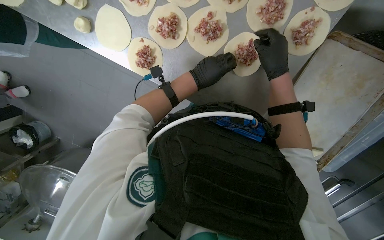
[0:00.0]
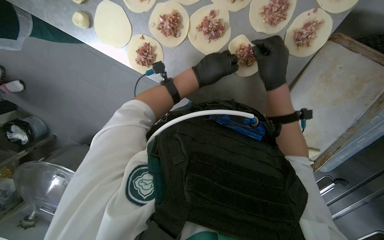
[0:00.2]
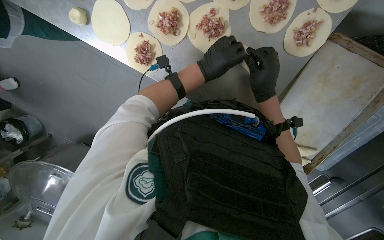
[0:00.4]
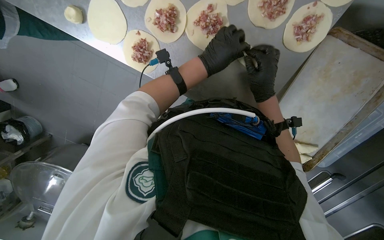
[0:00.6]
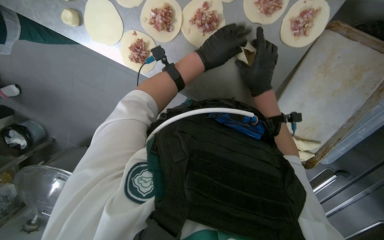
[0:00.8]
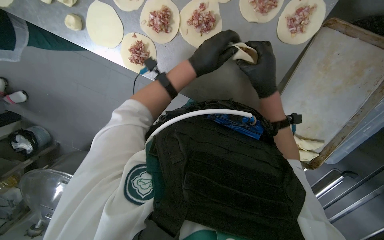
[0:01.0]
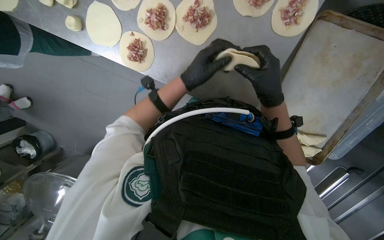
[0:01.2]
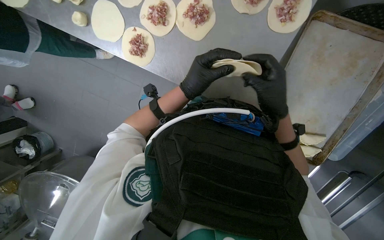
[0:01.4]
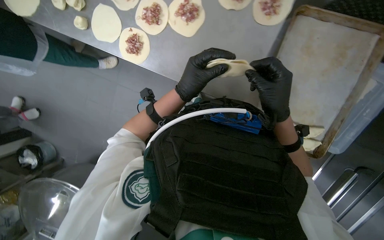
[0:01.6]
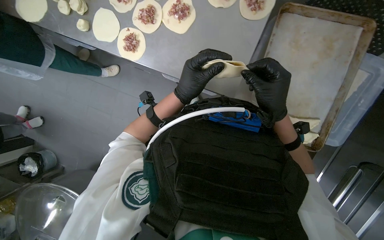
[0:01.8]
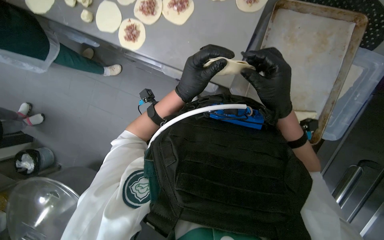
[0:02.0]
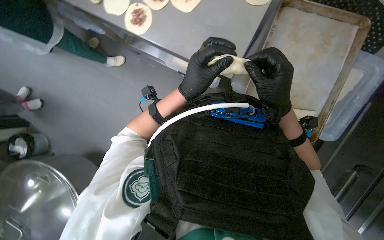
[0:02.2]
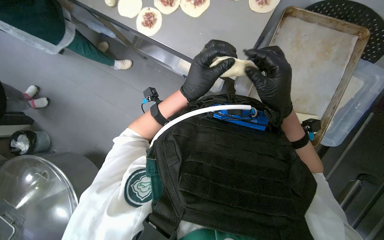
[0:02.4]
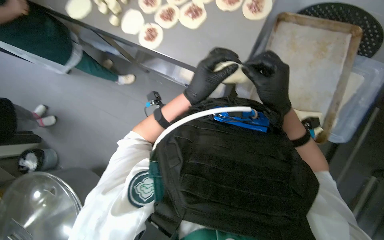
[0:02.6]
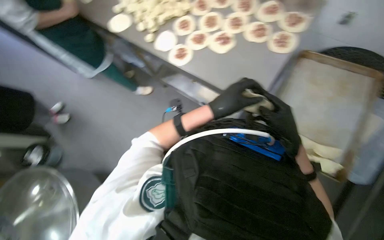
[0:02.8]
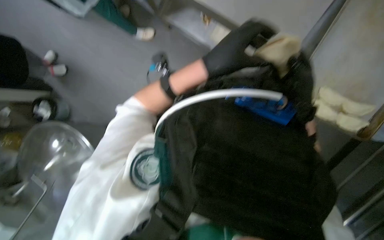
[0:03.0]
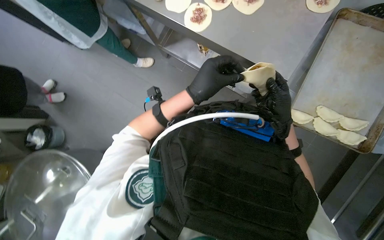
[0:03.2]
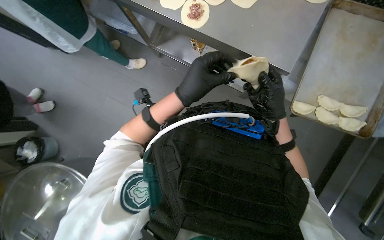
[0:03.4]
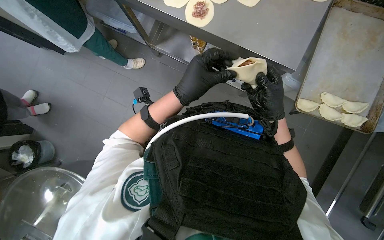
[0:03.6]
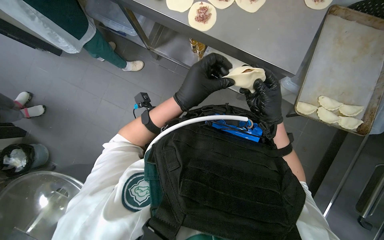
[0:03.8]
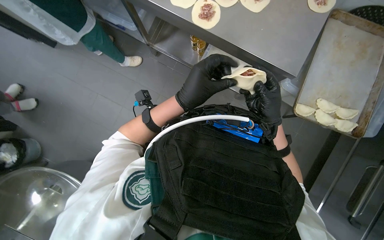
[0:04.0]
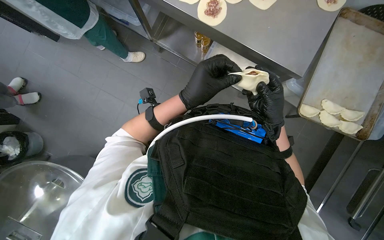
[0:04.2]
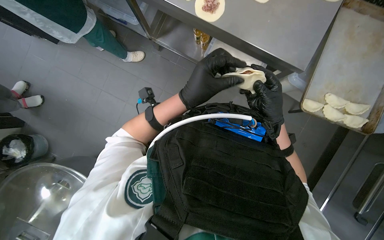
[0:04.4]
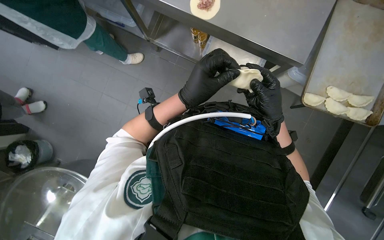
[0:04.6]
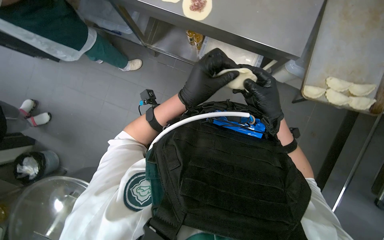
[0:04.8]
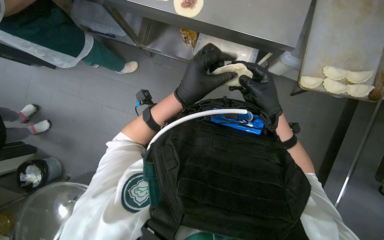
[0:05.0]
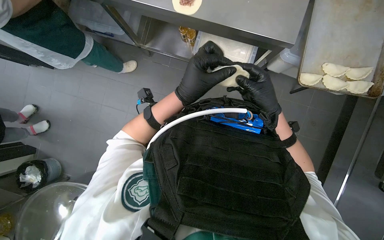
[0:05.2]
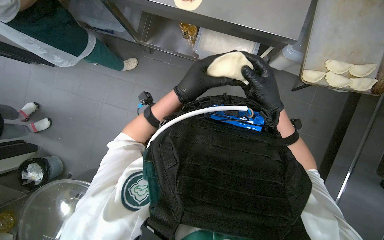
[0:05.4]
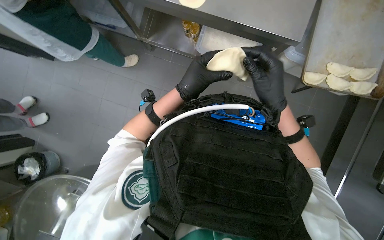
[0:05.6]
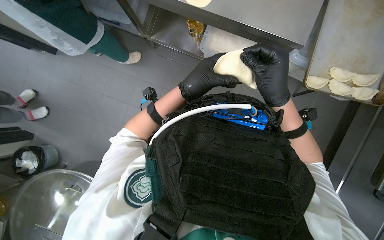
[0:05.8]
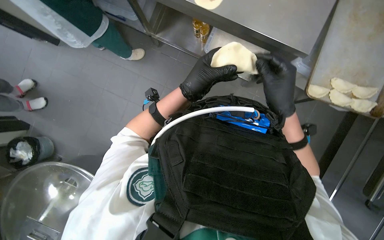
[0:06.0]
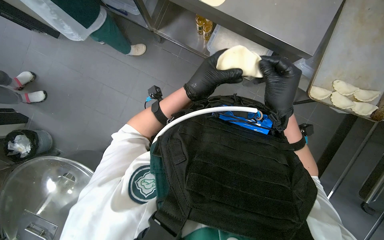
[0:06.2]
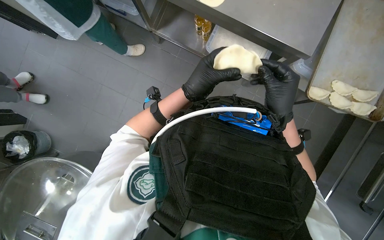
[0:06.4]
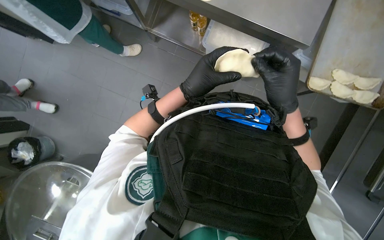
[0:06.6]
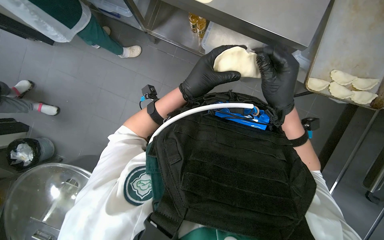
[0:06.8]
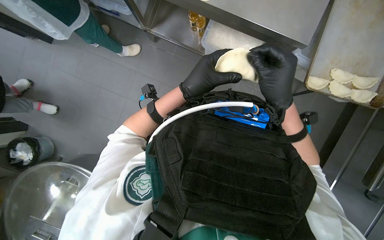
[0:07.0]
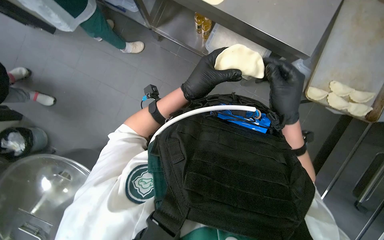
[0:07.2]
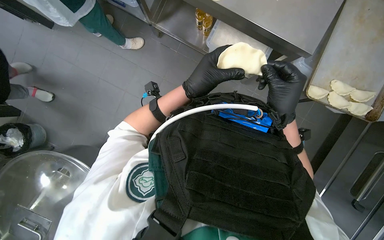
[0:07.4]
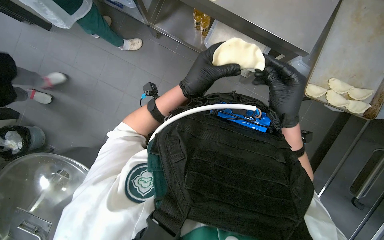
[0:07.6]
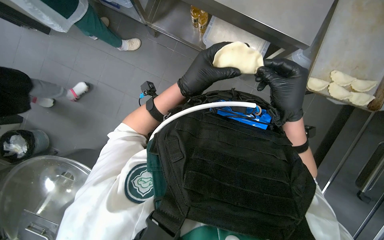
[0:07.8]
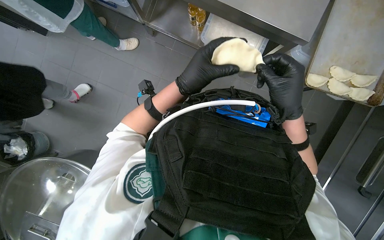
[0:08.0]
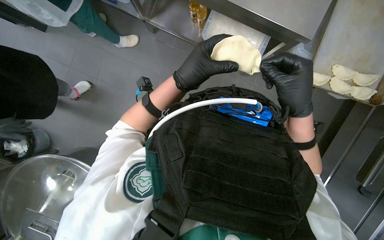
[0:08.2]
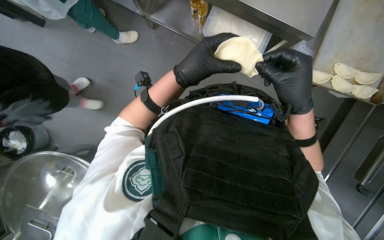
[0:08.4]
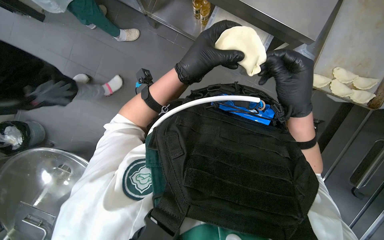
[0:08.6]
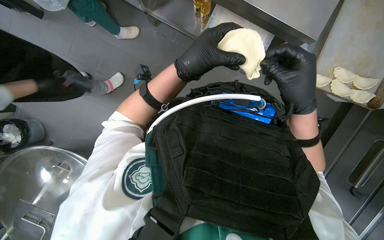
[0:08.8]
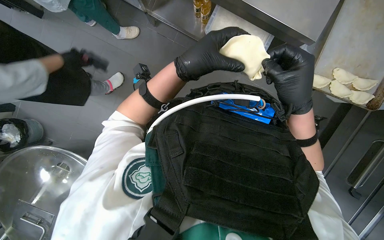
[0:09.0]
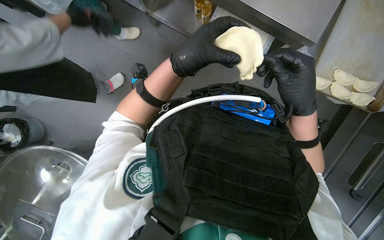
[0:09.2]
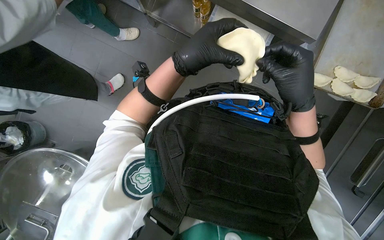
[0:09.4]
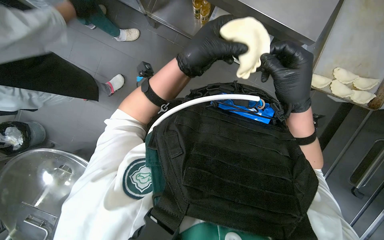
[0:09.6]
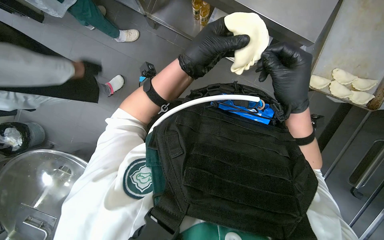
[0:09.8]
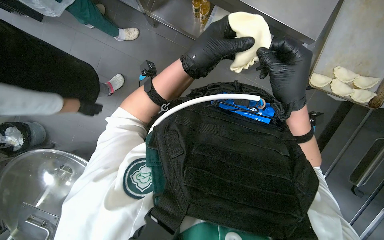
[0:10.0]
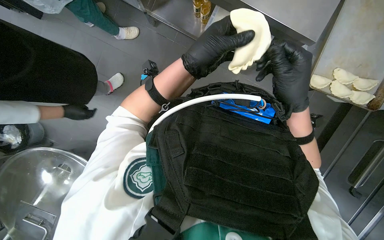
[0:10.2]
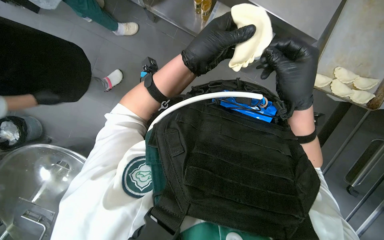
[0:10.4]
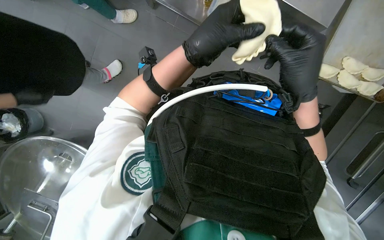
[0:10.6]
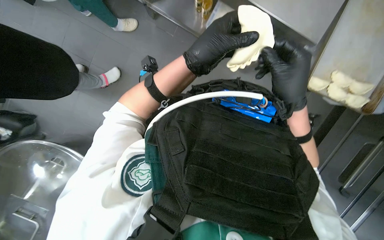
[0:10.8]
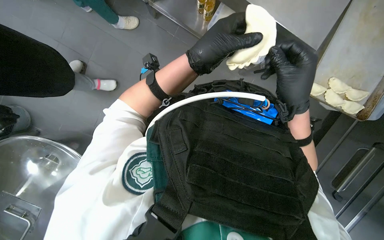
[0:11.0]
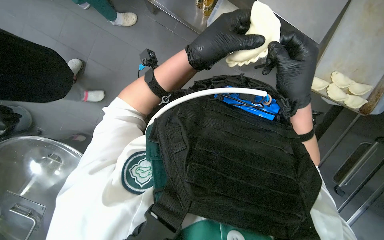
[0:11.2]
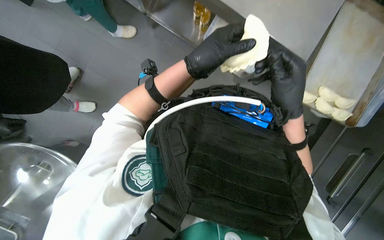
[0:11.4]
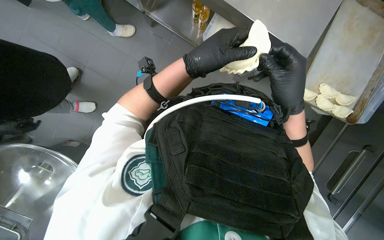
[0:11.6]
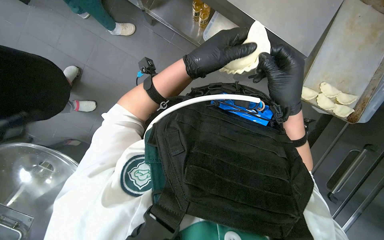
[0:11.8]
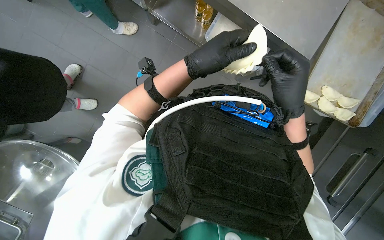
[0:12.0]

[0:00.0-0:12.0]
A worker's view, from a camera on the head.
Job: preparing food.
The whole recording: Preparing meat-filled dough. The worker fills dough circles with meat and crimps the edges to form pastries, then places them on a baking tray.
0:00.0 to 0:01.6: The right hand travels down the picture by approximately 30 cm. The left hand heads down the picture and nearer to the camera, covering about 20 cm.
0:01.6 to 0:03.0: The camera pitches upward, by about 20 degrees. The left hand is displaced nearer to the camera by roughly 10 cm.
0:03.0 to 0:04.4: The camera is carried some 50 cm.
0:04.4 to 0:06.0: The hands are busy where they are.
0:06.0 to 0:12.0: The hands are busy where they are.

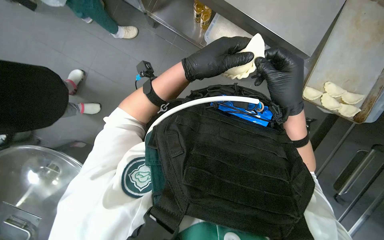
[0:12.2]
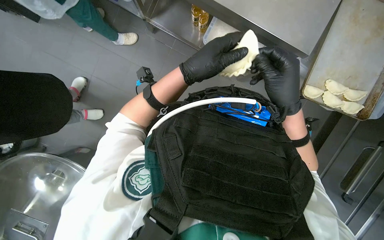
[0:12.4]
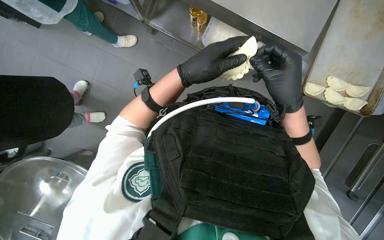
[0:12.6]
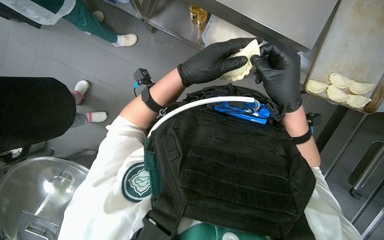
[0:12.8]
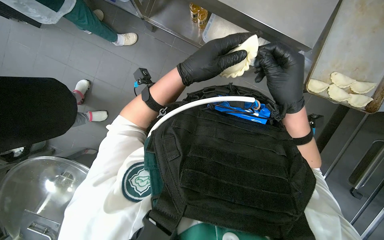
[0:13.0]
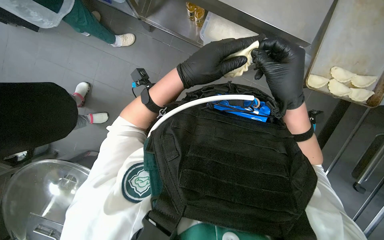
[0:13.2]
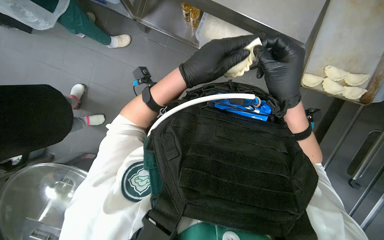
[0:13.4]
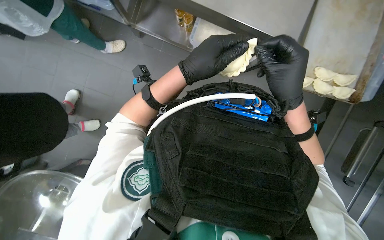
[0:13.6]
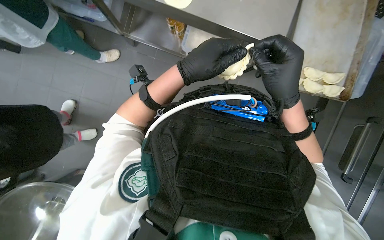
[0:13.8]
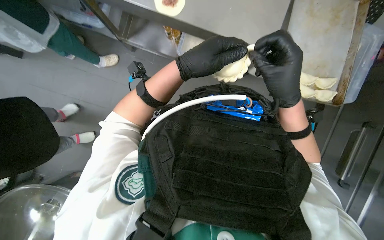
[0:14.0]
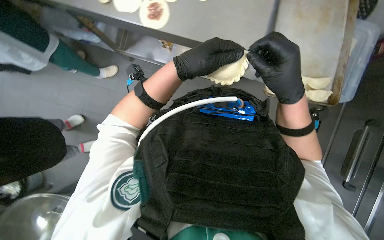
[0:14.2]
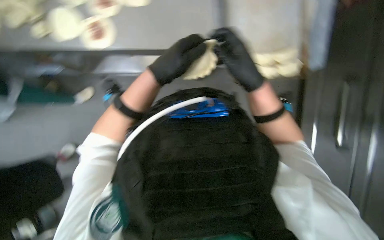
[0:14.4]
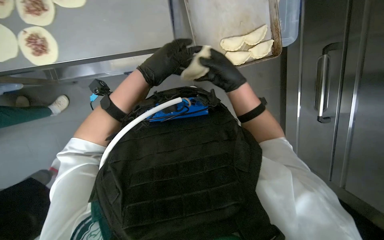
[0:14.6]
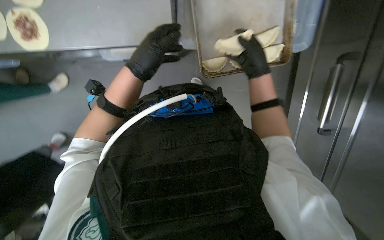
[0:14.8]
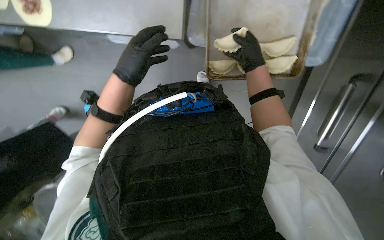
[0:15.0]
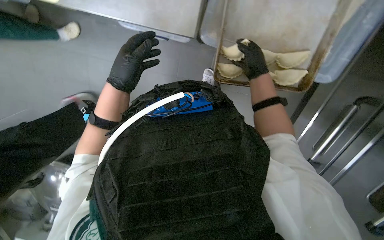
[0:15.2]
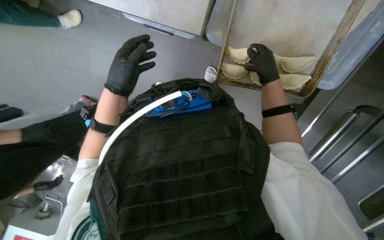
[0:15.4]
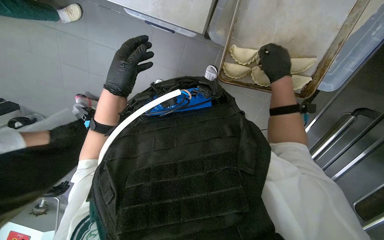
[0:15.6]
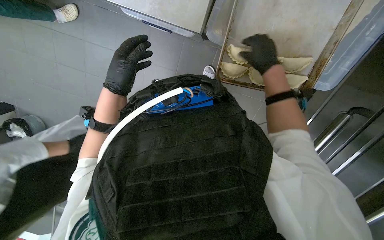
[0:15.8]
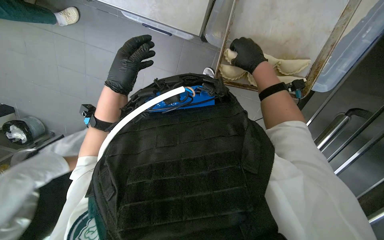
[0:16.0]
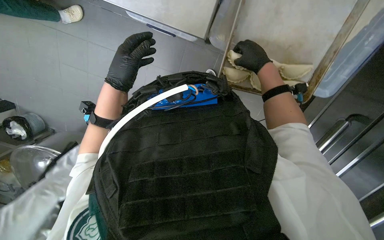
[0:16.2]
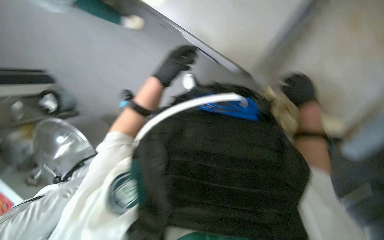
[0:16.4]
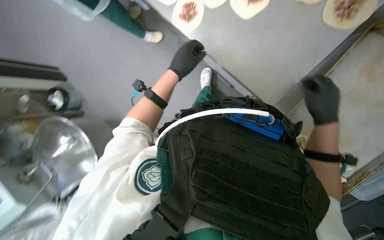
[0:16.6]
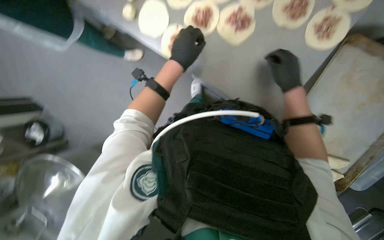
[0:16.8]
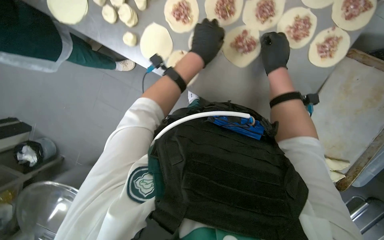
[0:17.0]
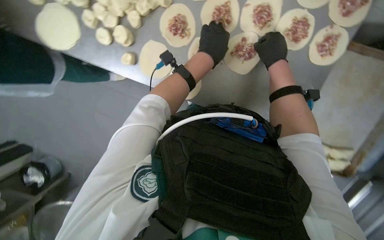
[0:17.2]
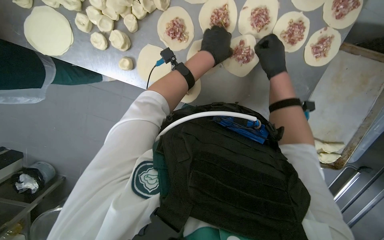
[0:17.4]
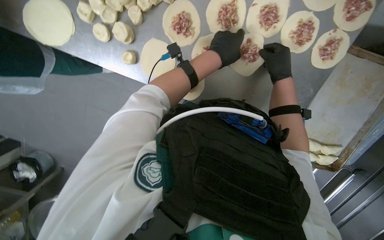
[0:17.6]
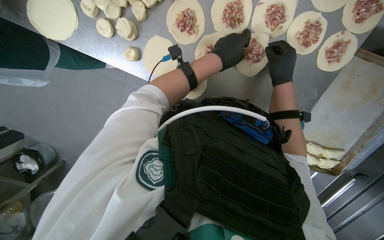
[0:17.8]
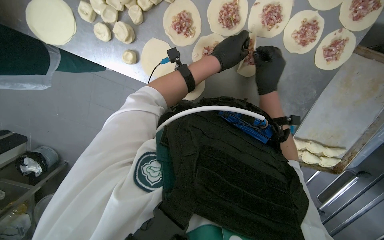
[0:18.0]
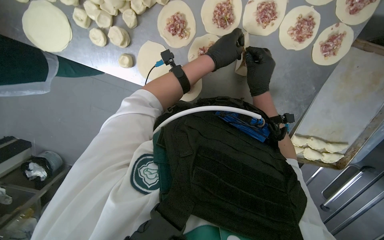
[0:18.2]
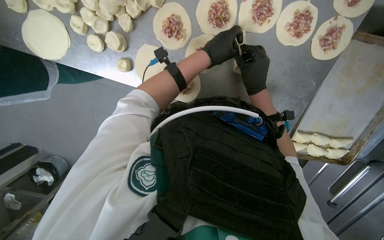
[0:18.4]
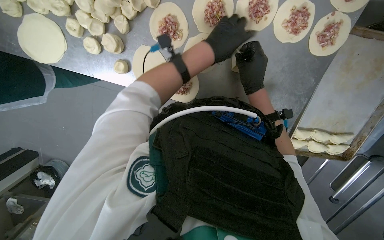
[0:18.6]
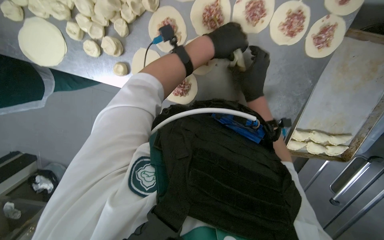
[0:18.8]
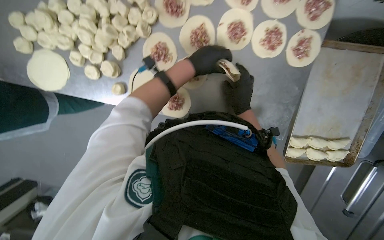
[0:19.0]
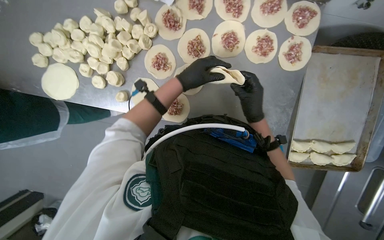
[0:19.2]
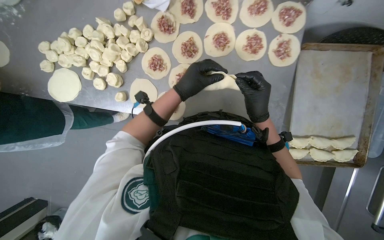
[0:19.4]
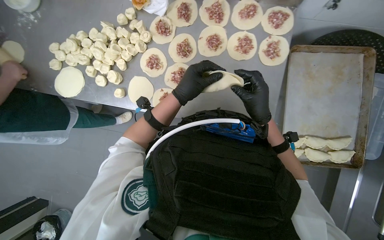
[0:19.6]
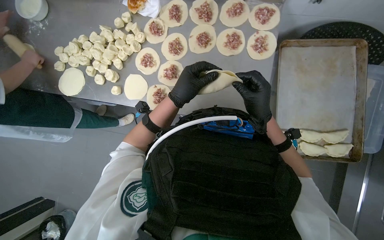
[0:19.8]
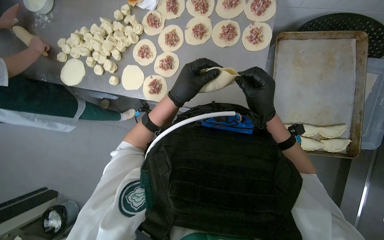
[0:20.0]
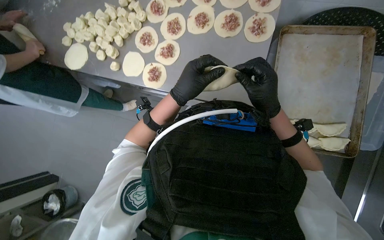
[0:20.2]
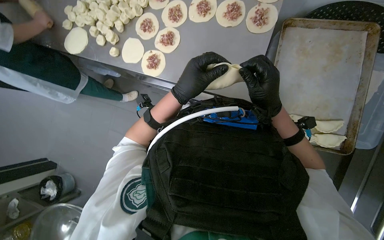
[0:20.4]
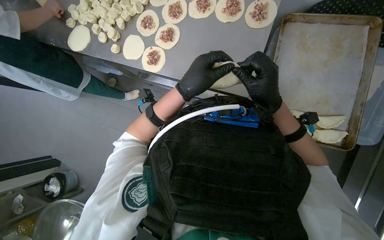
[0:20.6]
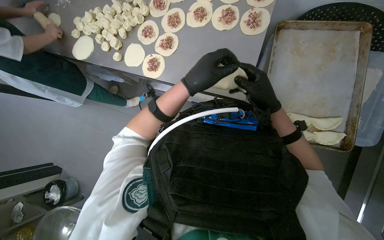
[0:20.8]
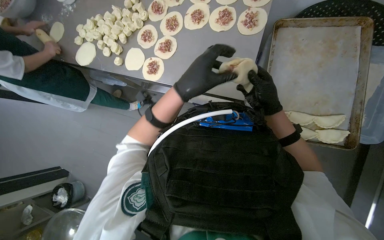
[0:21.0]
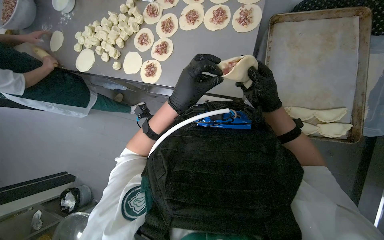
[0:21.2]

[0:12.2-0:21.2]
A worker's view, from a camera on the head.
Job: preparing food.
The whole recording: Preparing meat-filled dough. The worker fills dough circles with meat and crimps the edges to form pastries, then places them on a baking tray.
0:12.2 to 0:13.8: The hands are busy where they are.
0:13.8 to 0:15.2: The right hand travels farther from the camera and up the picture by approximately 25 cm.
0:15.2 to 0:16.6: The left hand travels farther from the camera by some 10 cm, while the right hand is displaced nearer to the camera by approximately 10 cm.
0:16.6 to 0:18.2: The right hand shifts approximately 15 cm to the left and up the picture; the left hand heads to the right, covering roughly 15 cm.
0:18.2 to 0:19.8: The view tilts about 20 degrees upward. Both hands move down the picture, some 20 cm.
